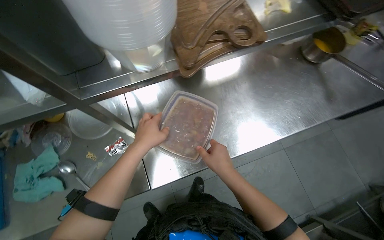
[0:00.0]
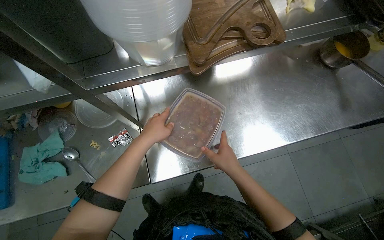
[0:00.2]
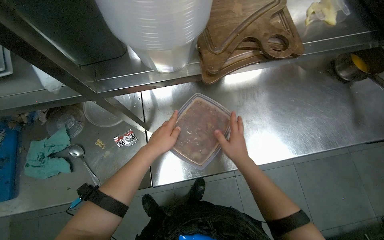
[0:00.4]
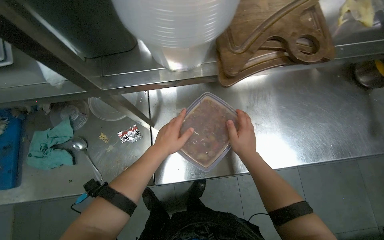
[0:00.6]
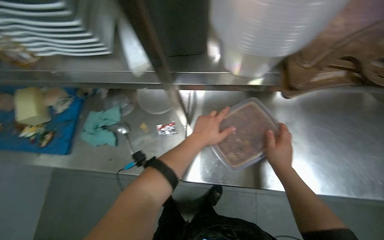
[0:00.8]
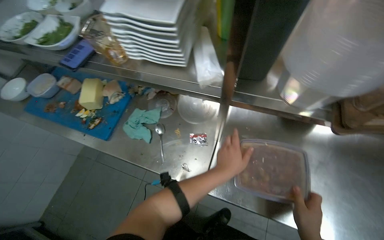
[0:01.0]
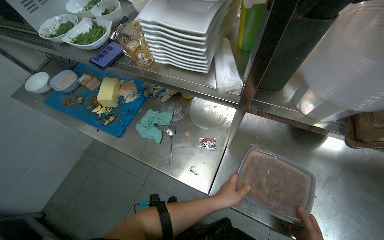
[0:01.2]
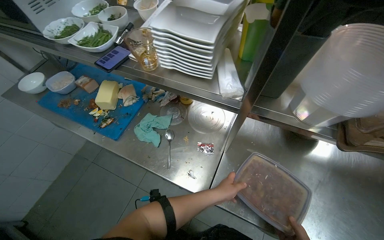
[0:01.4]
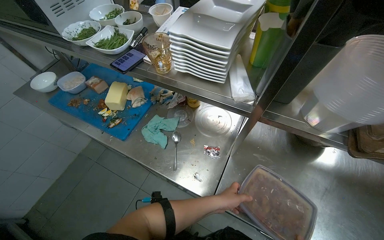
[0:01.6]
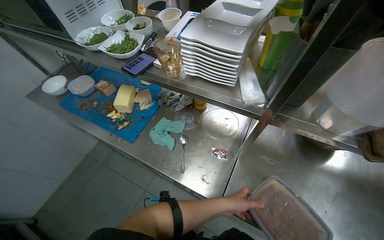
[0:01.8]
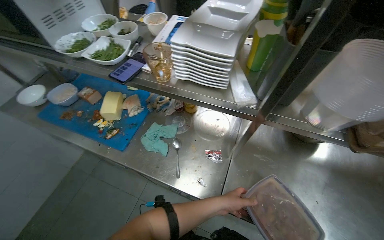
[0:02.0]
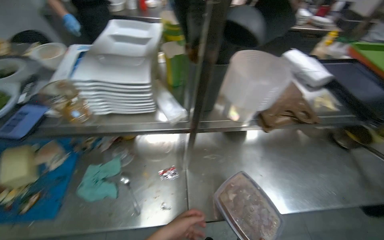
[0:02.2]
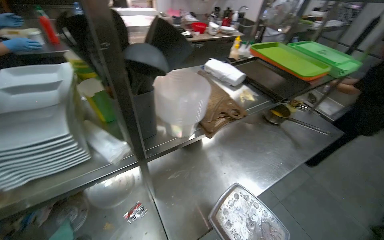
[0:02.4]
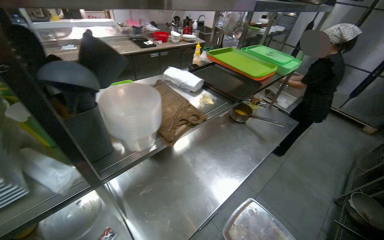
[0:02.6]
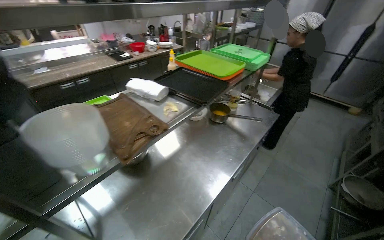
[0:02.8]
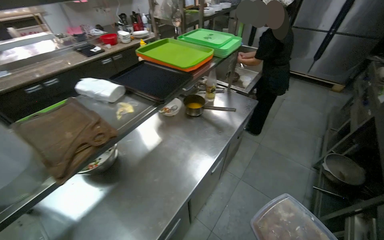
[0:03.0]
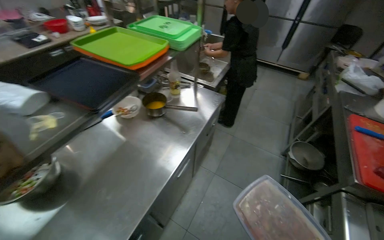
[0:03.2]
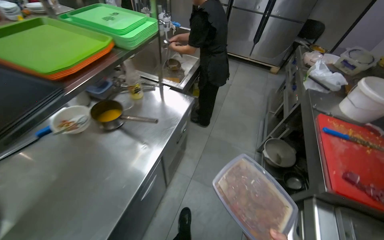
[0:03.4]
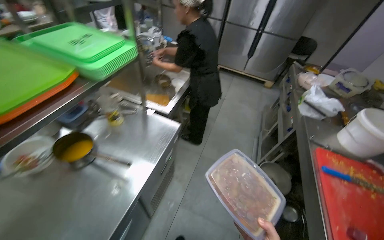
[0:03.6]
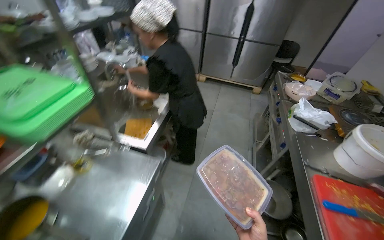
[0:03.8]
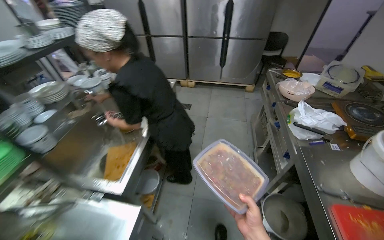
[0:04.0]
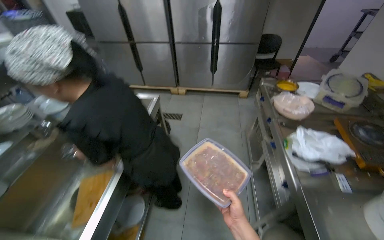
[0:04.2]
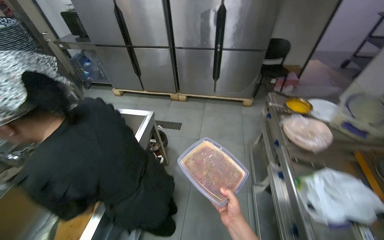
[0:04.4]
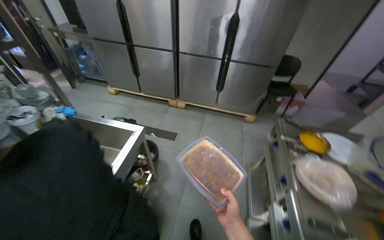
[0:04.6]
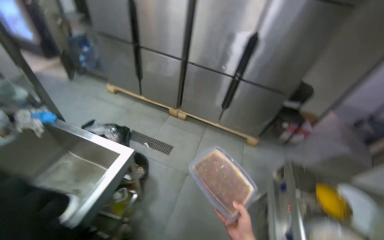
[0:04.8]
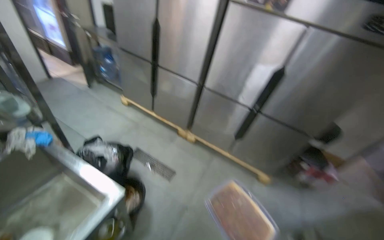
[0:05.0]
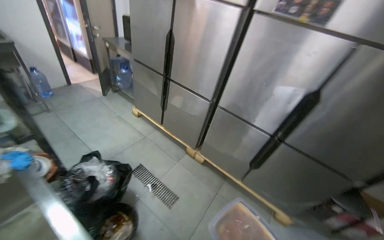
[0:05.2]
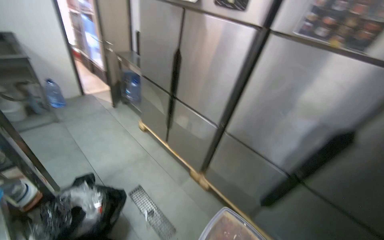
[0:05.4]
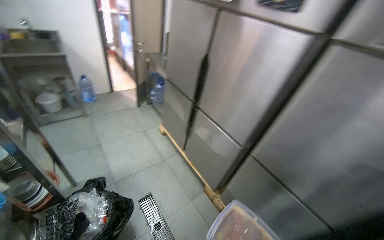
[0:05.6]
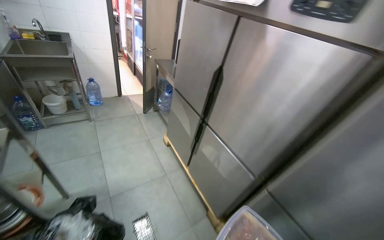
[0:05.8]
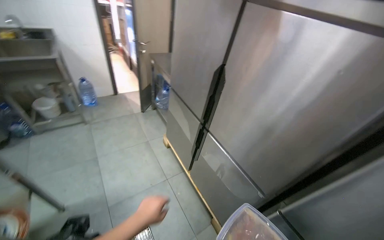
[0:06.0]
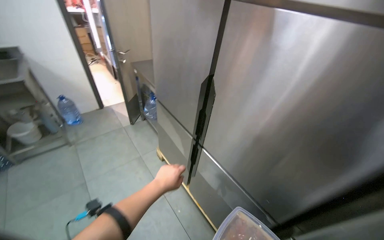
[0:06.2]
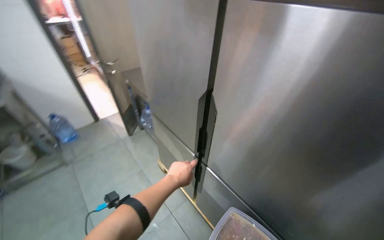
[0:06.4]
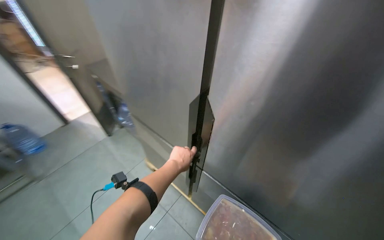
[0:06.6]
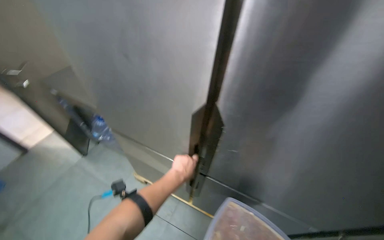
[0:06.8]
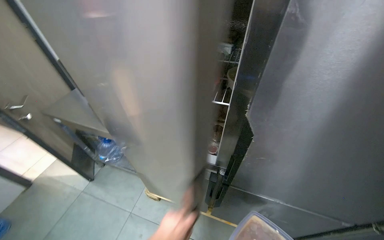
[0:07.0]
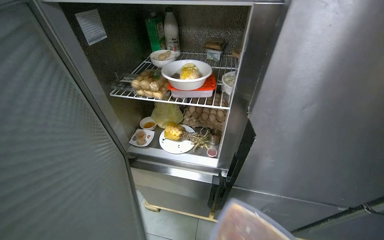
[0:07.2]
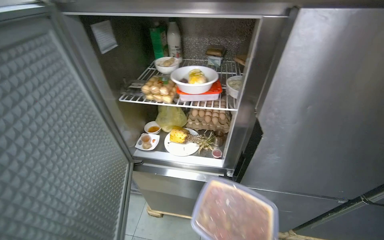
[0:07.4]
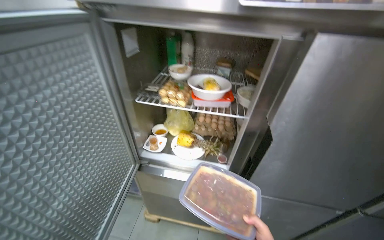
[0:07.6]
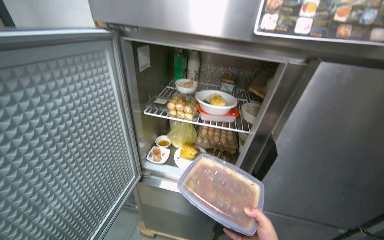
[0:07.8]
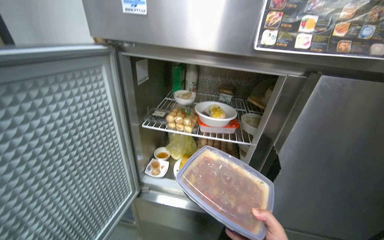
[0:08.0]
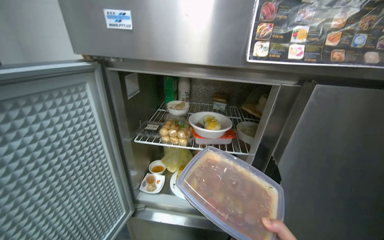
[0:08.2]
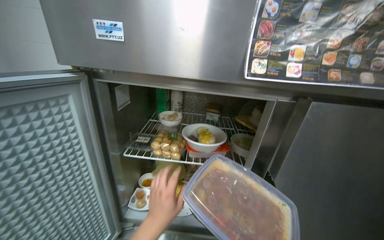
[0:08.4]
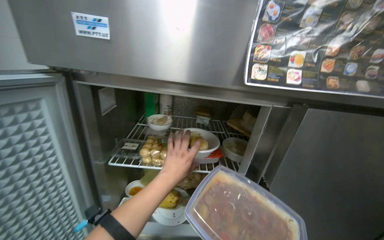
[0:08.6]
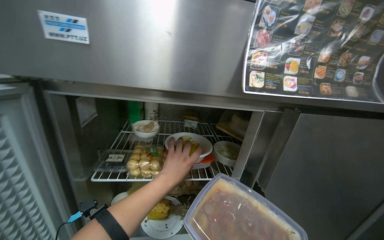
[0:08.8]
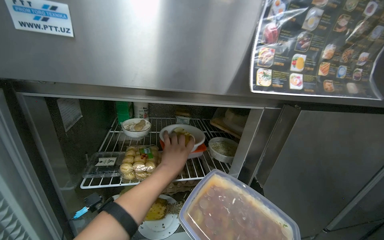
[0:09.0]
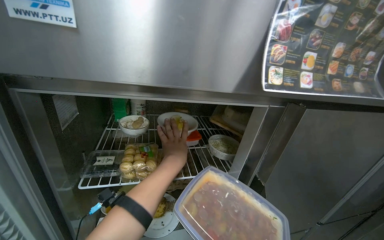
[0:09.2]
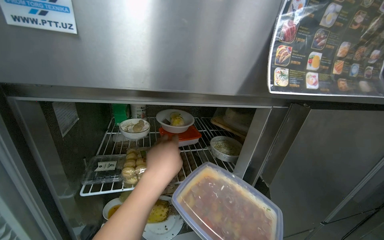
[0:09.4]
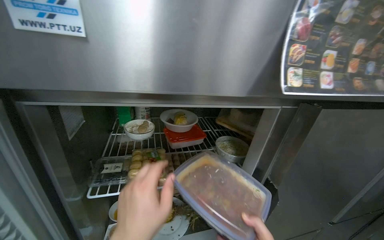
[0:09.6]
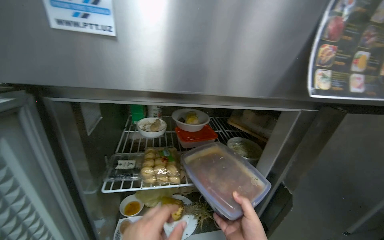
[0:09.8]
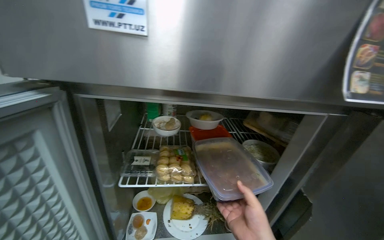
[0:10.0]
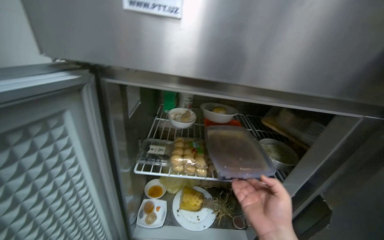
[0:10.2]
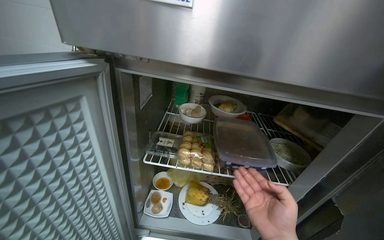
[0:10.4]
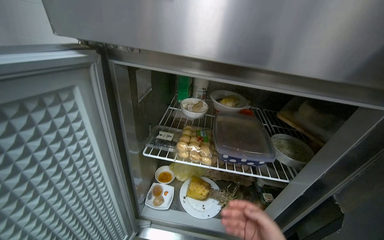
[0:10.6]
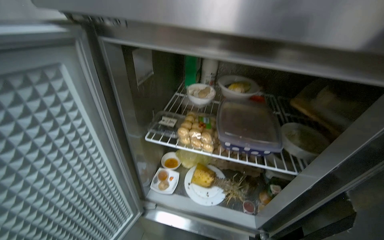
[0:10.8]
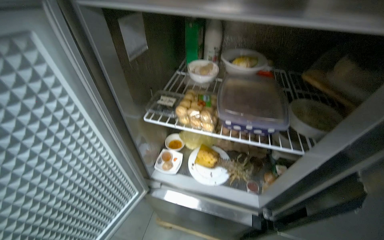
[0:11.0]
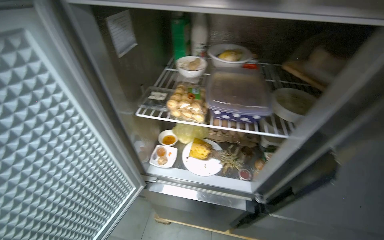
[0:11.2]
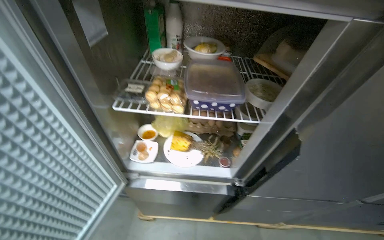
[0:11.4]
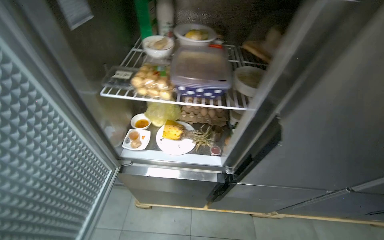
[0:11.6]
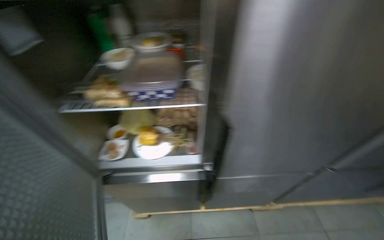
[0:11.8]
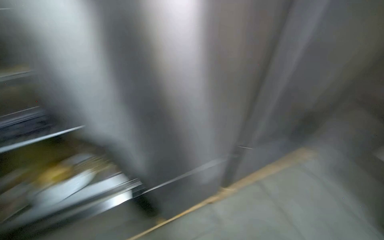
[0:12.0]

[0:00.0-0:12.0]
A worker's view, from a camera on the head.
Job: organizing items.
The whole recording: Storing produce and jar in refrigerator. The worker places a jar, cucumber, and tomato into the refrigerator.
0:00.0 to 0:01.6: The head rotates some 50 degrees to the left. The view tips upward by roughly 10 degrees.
0:01.6 to 0:03.0: The wearer looks approximately 80 degrees further to the right.
0:03.0 to 0:04.4: The wearer moves about 1.5 m. The wearer's head swings approximately 30 degrees to the right.
0:04.4 to 0:06.0: The head travels roughly 1.5 m. The head turns to the left by some 50 degrees. The view tips upward by about 10 degrees.
0:06.0 to 0:07.6: The head travels about 70 cm. The head turns to the right by about 45 degrees.
0:07.6 to 0:09.0: The view swings about 25 degrees to the right.
0:10.4 to 0:12.0: The wearer moves some 60 cm. The wearer looks about 15 degrees further downward. The scene rotates counterclockwise by some 25 degrees.

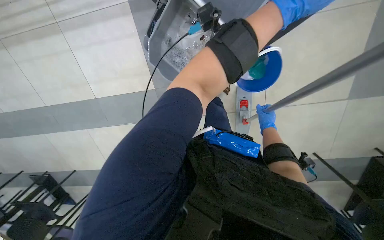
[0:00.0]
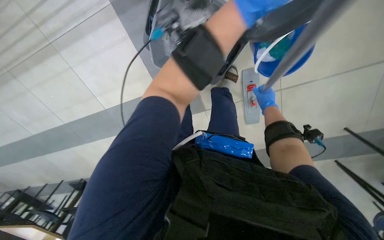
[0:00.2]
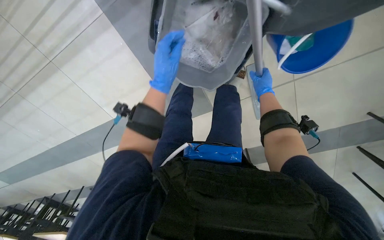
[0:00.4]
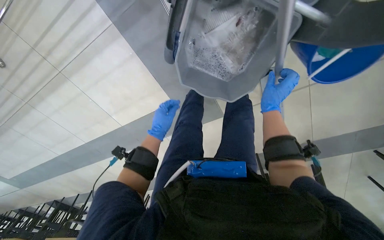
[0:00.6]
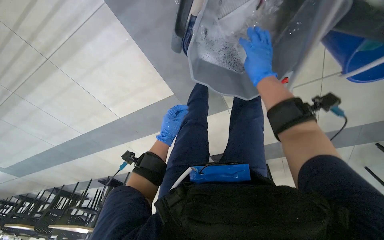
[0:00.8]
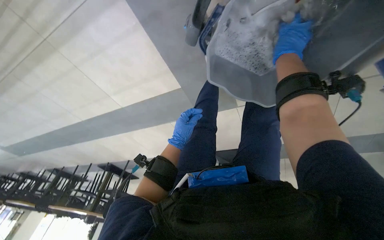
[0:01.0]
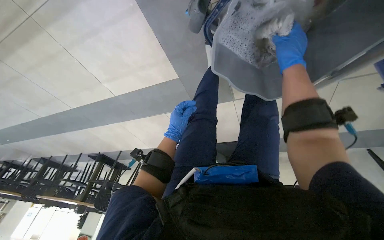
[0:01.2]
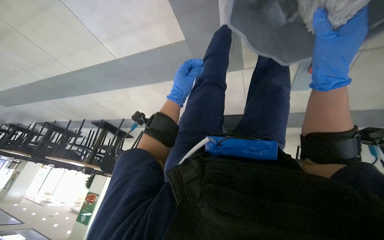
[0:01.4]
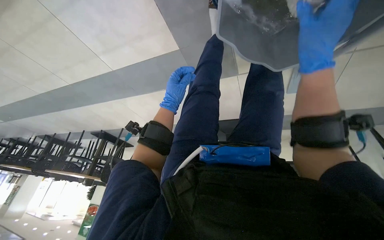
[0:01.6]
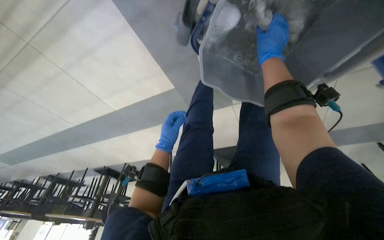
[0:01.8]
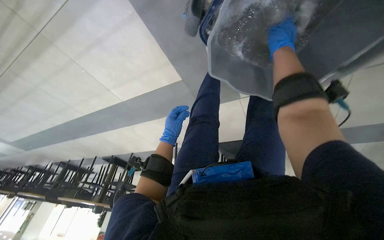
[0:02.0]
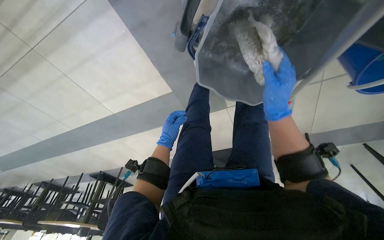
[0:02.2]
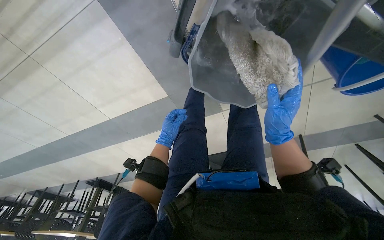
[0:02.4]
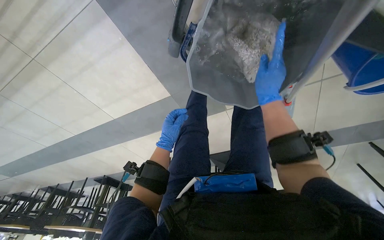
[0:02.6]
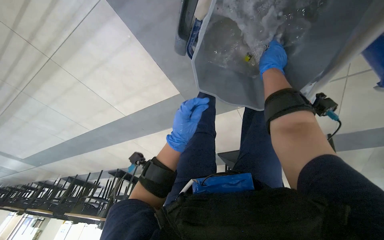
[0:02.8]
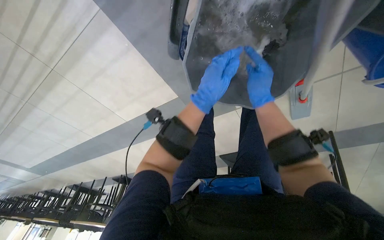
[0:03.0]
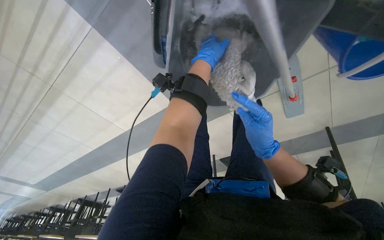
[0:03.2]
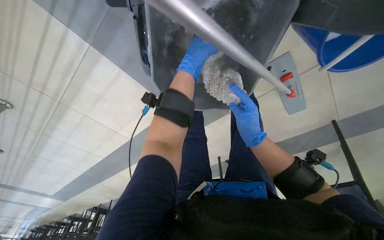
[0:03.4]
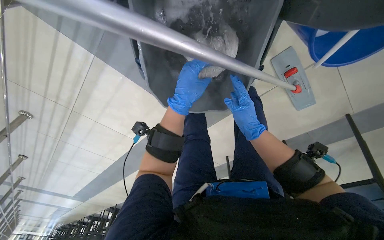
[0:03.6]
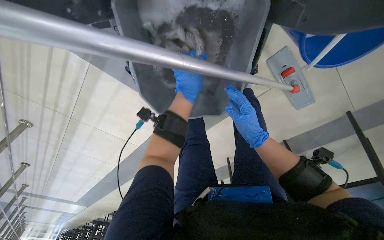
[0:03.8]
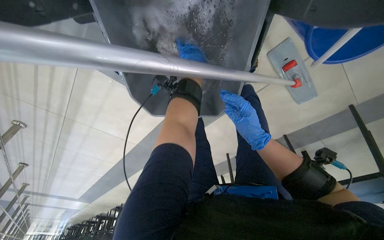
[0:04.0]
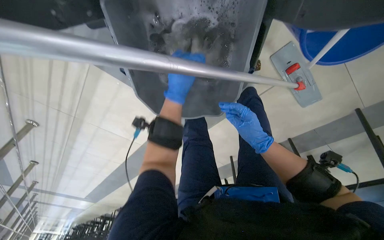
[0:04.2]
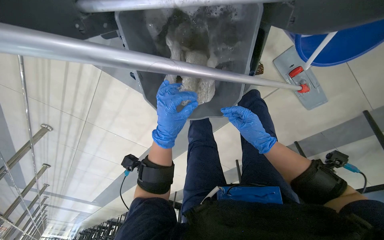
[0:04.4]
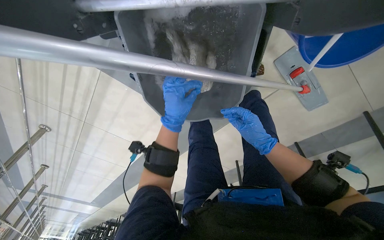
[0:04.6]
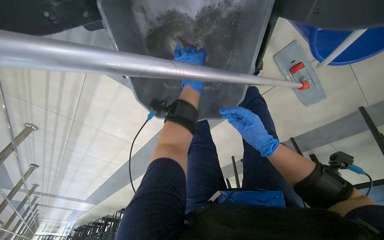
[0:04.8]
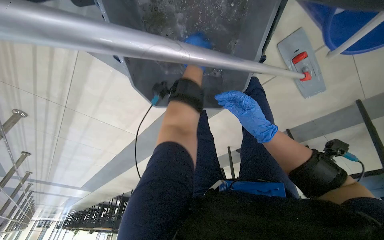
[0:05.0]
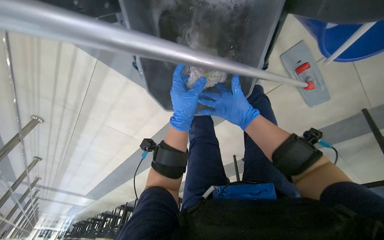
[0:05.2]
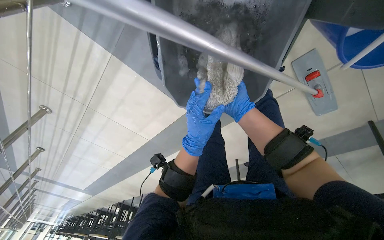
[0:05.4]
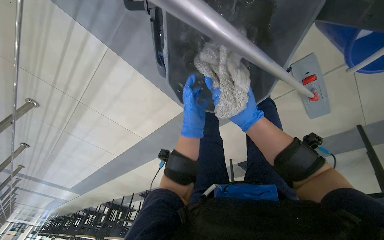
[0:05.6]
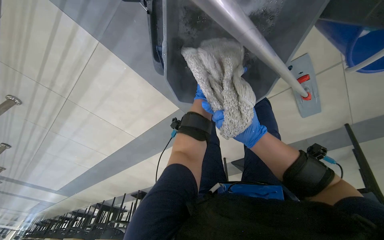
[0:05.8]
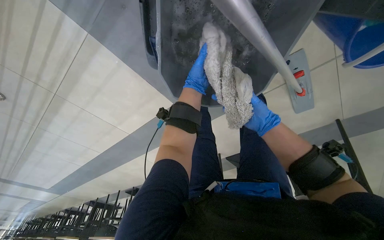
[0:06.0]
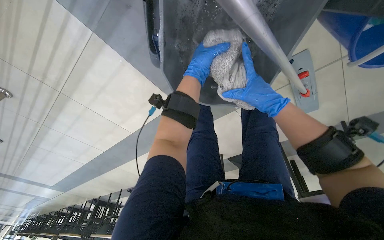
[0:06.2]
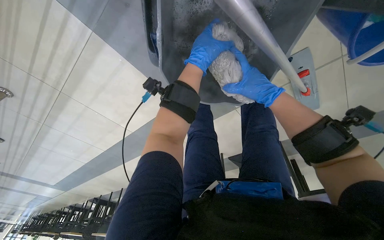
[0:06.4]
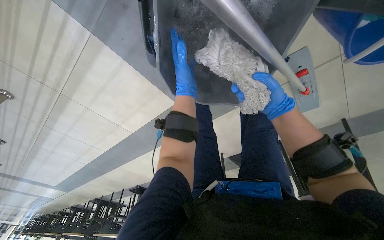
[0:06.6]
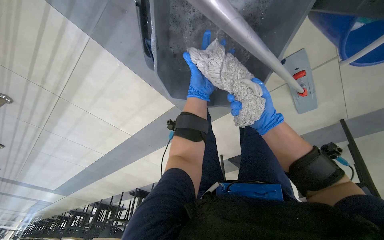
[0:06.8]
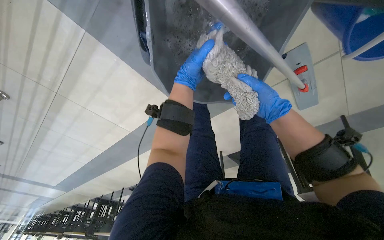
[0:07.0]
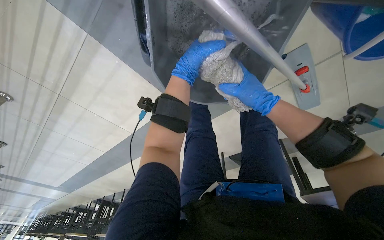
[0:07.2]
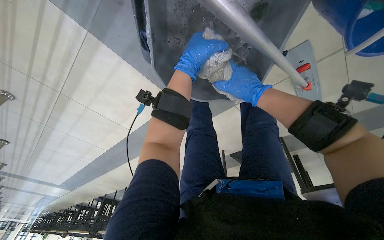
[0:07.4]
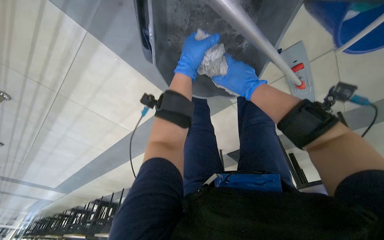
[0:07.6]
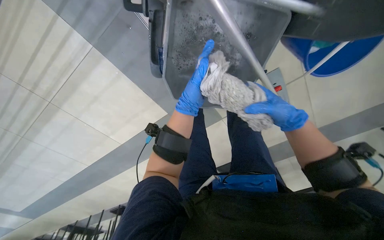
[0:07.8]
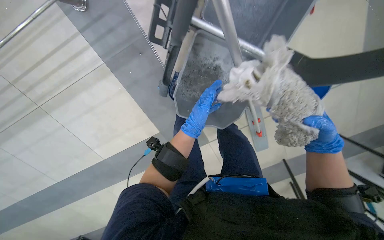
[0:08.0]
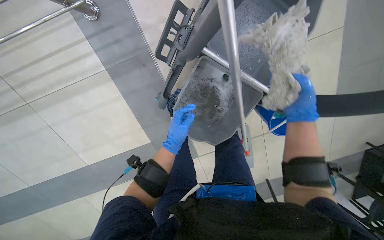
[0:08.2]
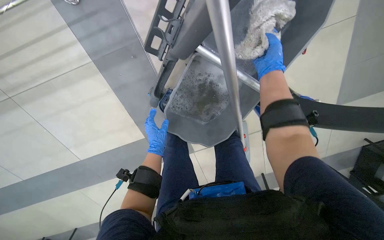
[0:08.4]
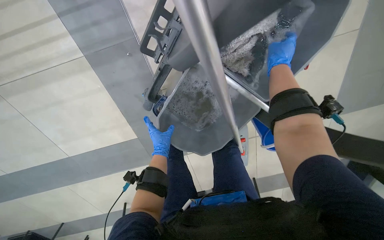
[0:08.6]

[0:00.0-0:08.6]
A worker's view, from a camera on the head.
Job: preparing cleaning supplies.
The whole recording: Wringing mop head. The worker wrings out the mop head using a wringer on the cleaning cart.
0:00.0 to 0:01.4: The camera pitches downward, by some 25 degrees.
0:01.4 to 0:02.8: The view tips upward by approximately 10 degrees. The left hand is displaced nearer to the camera by approximately 15 cm; the right hand moves up and down the picture over some 30 cm, changing direction 2 times.
0:02.8 to 0:04.4: The right hand heads down the picture, covering roughly 25 cm, while the left hand moves up and down the picture over approximately 30 cm, changing direction 3 times.
0:04.4 to 0:05.8: The right hand goes about 20 cm farther from the camera. Meanwhile the left hand swings up and down the picture, about 25 cm each way, with 2 reversals.
0:05.8 to 0:07.2: The left hand goes nearer and farther, roughly 15 cm each way, reversing 2 times; the right hand goes nearer and farther, approximately 25 cm each way, reversing 2 times.
0:07.2 to 0:08.6: The camera sweeps to the right, by some 20 degrees. The view tilts roughly 15 degrees upward. The right hand is displaced up the picture by approximately 35 cm; the left hand travels down the picture by about 10 cm.
